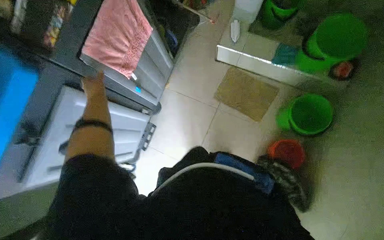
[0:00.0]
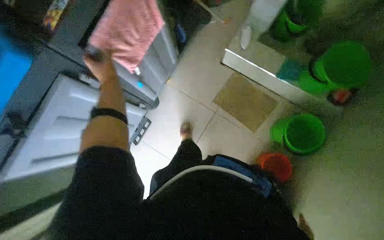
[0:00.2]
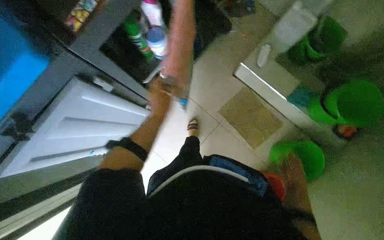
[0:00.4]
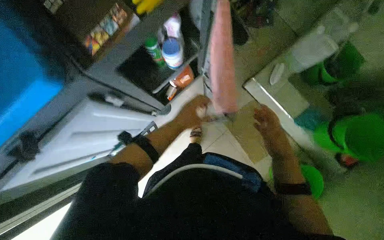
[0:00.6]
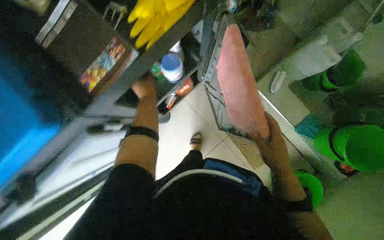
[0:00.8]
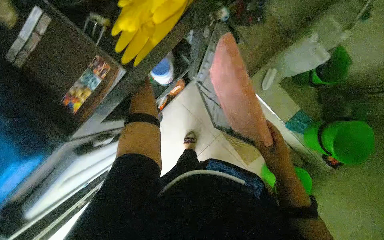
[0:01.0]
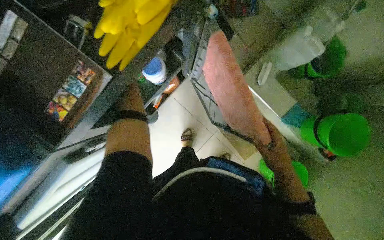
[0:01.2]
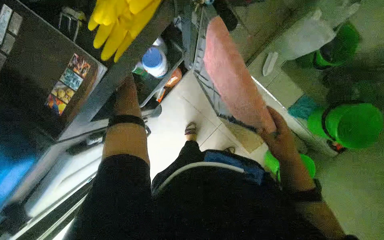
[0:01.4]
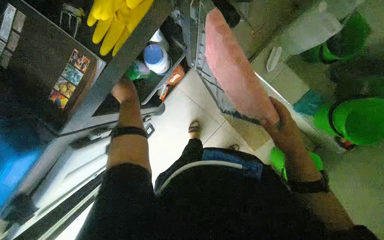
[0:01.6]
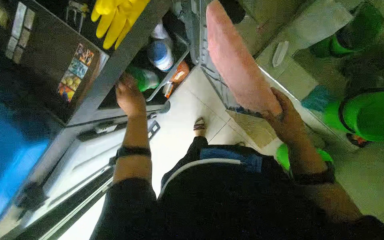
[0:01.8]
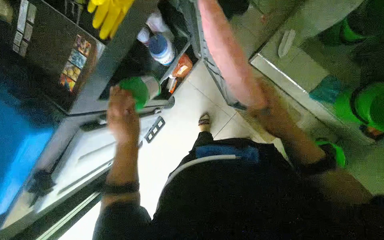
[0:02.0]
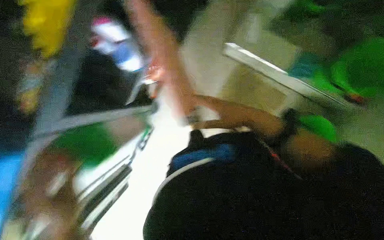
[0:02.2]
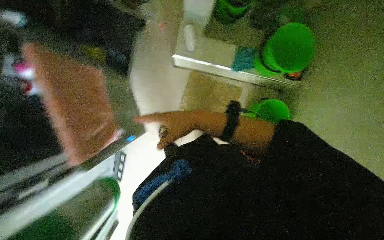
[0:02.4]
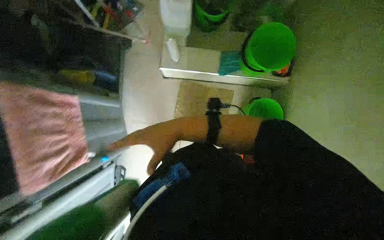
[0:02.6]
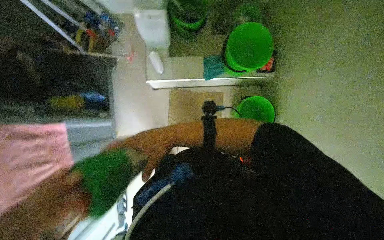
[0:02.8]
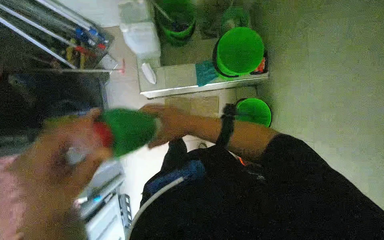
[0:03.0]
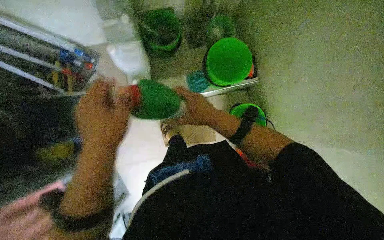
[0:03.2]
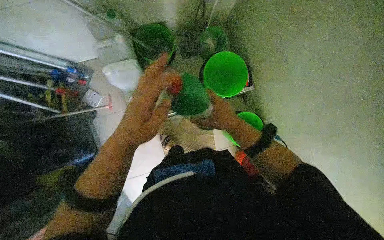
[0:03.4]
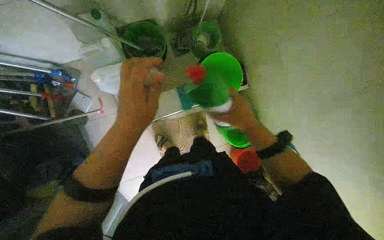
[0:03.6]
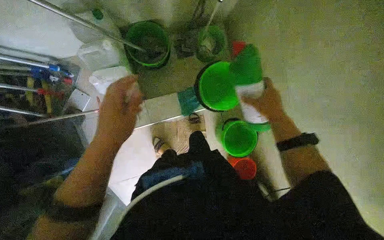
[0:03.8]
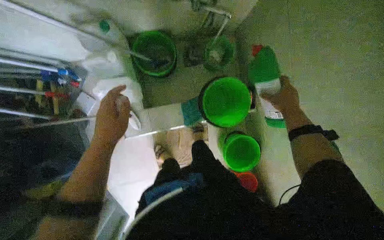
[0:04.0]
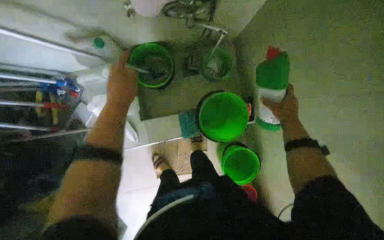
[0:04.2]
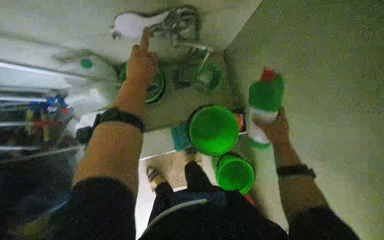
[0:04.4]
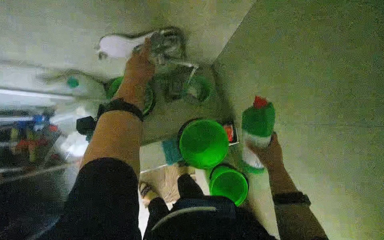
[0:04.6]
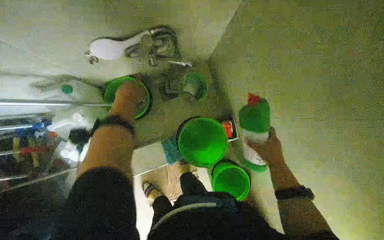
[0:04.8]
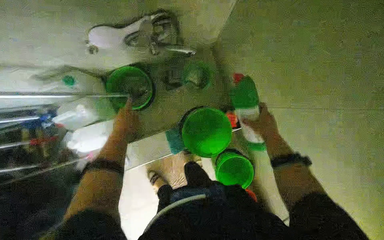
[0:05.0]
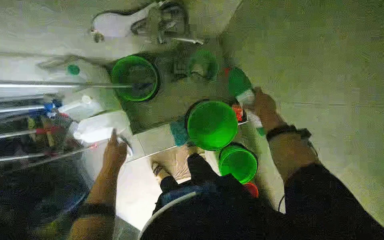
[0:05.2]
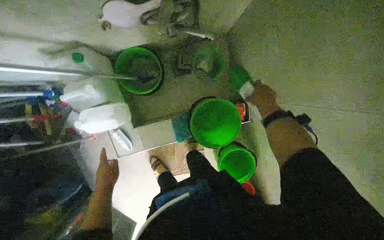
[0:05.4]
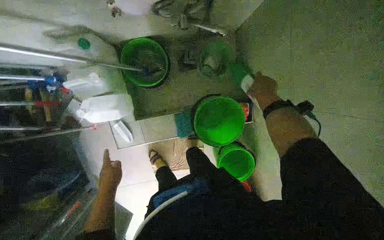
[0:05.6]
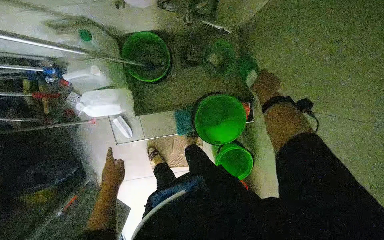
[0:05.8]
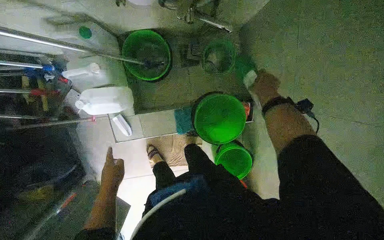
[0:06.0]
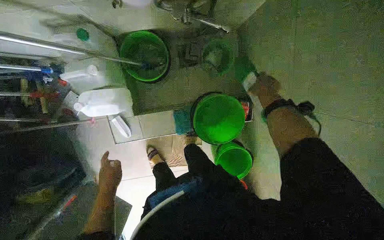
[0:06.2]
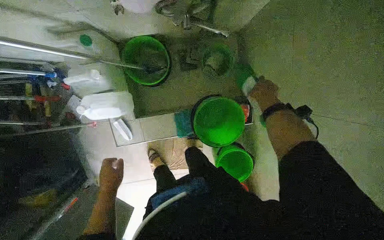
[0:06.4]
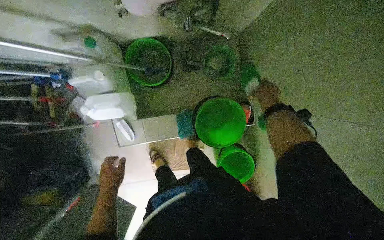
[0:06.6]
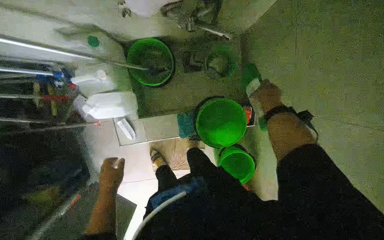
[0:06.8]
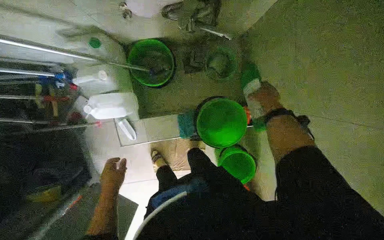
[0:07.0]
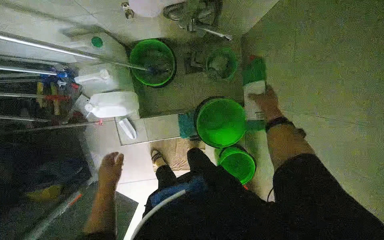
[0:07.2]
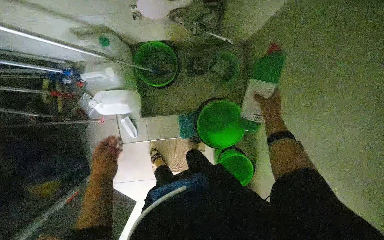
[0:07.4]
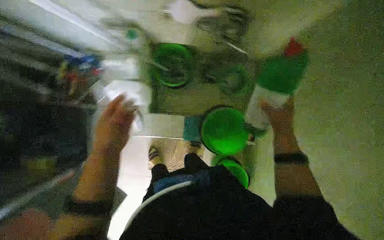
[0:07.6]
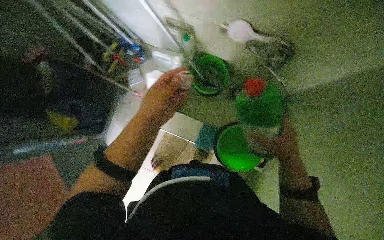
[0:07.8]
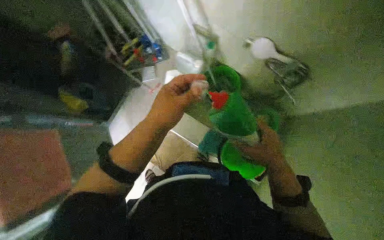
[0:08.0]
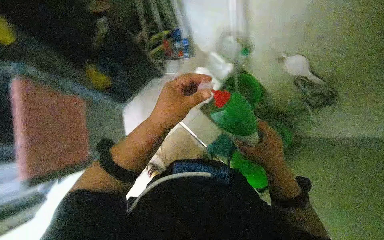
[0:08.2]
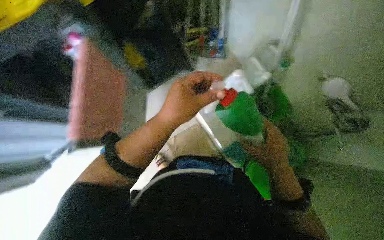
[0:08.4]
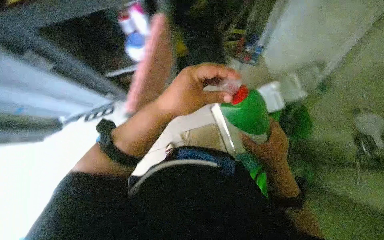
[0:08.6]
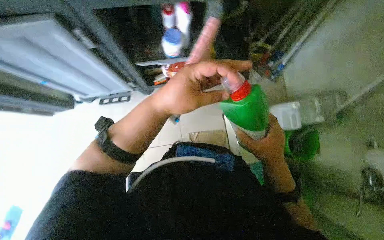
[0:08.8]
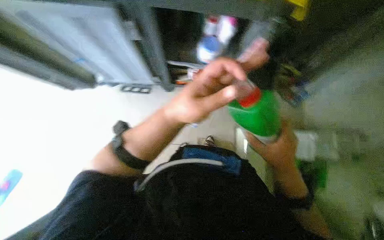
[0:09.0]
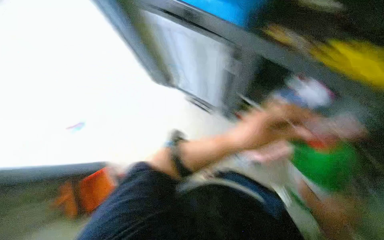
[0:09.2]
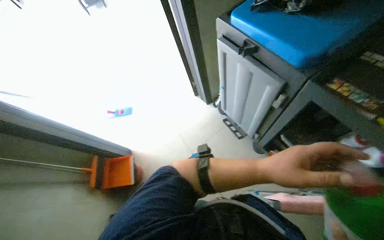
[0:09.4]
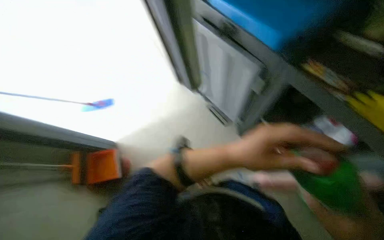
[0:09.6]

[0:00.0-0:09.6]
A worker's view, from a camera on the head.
Job: sweeping floor.
The whole recording: Sweeping room and placing cleaning equipment into bucket. The worker sweeps the room and places the cleaning equipment into the bucket.
0:00.0 to 0:01.6: The wearer moves some 40 cm. The view tilts about 15 degrees downward.
0:01.6 to 0:03.2: The scene turns some 60 degrees counterclockwise in the picture.
0:03.2 to 0:04.8: The camera is carried about 50 cm.
0:04.8 to 0:06.4: The left hand shifts approximately 40 cm down the picture, while the right hand is displaced up the picture by roughly 20 cm.
0:06.4 to 0:08.0: The wearer looks some 15 degrees further upward. Everything in view rotates roughly 45 degrees clockwise.
0:08.0 to 0:09.6: The wearer looks roughly 70 degrees further to the left.

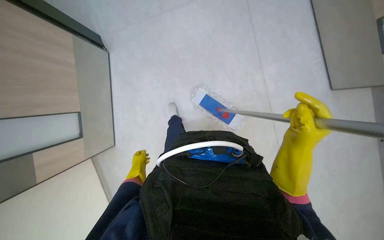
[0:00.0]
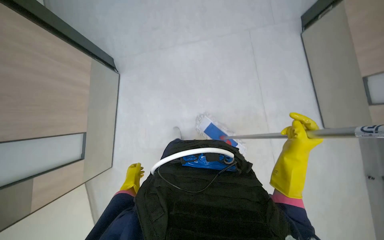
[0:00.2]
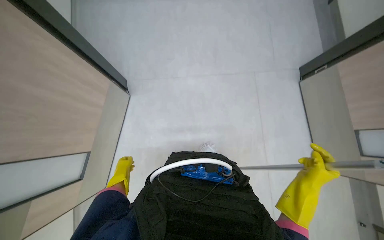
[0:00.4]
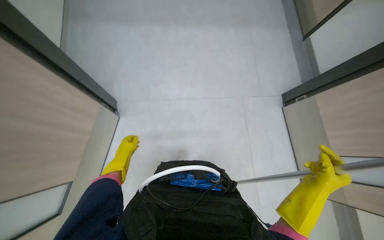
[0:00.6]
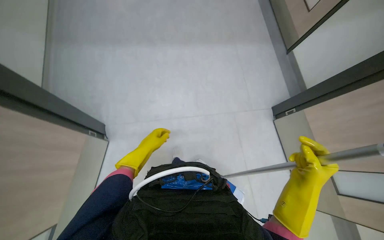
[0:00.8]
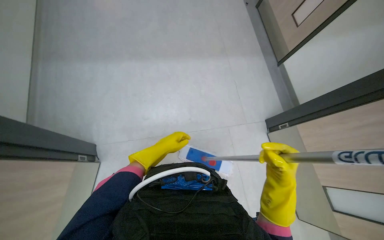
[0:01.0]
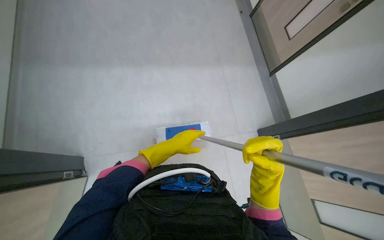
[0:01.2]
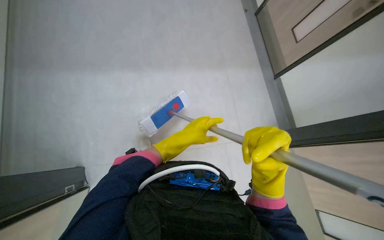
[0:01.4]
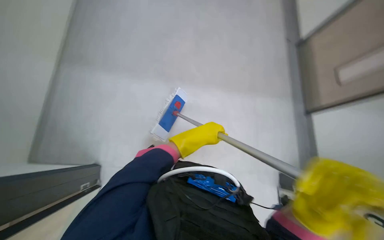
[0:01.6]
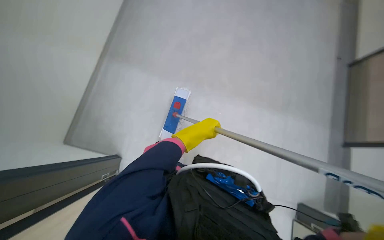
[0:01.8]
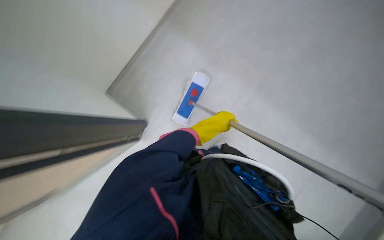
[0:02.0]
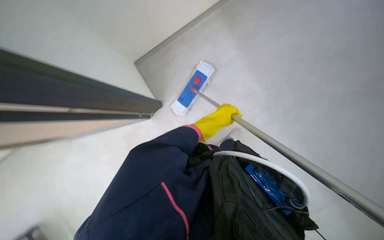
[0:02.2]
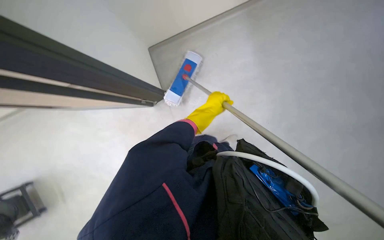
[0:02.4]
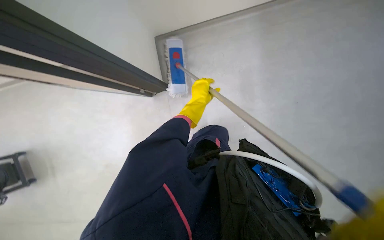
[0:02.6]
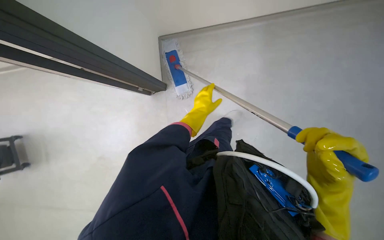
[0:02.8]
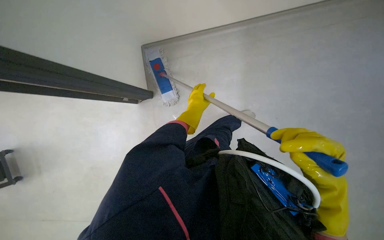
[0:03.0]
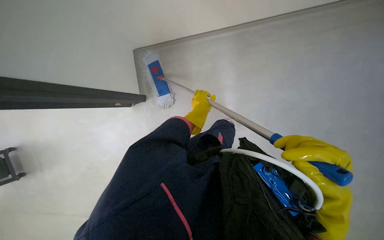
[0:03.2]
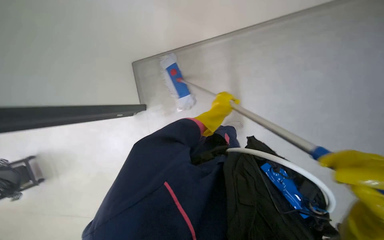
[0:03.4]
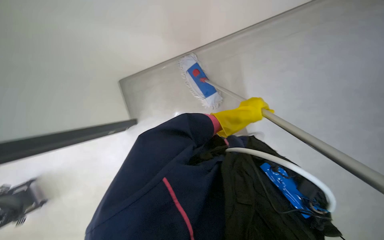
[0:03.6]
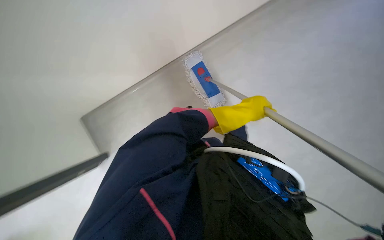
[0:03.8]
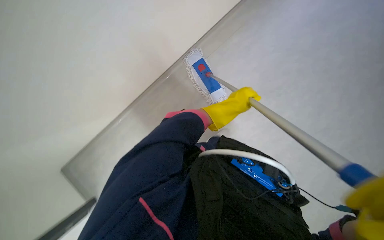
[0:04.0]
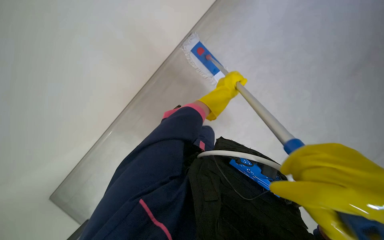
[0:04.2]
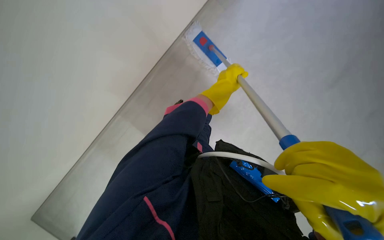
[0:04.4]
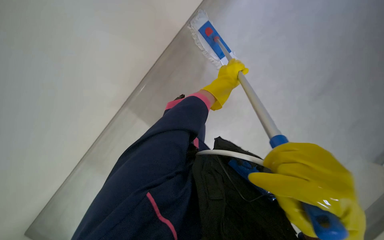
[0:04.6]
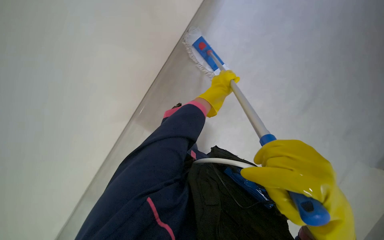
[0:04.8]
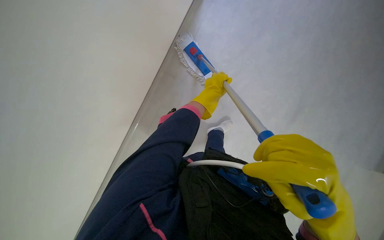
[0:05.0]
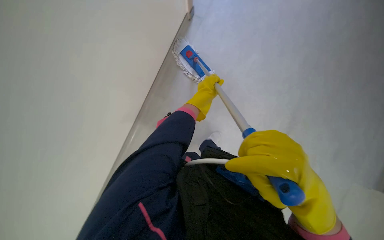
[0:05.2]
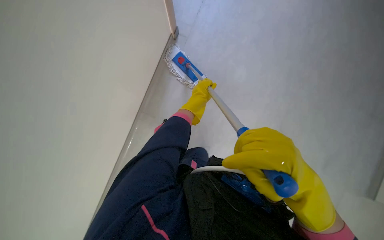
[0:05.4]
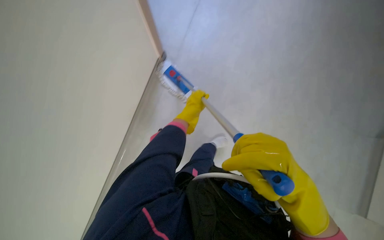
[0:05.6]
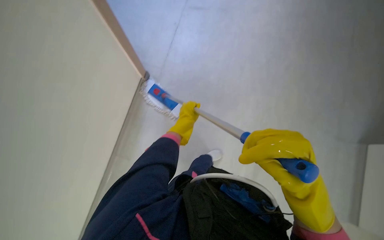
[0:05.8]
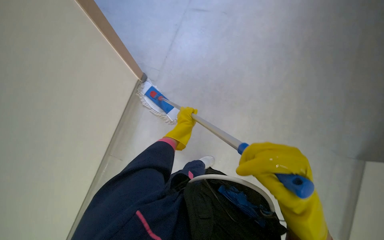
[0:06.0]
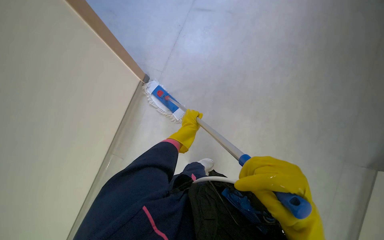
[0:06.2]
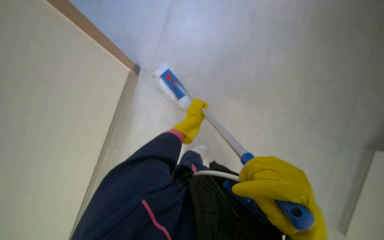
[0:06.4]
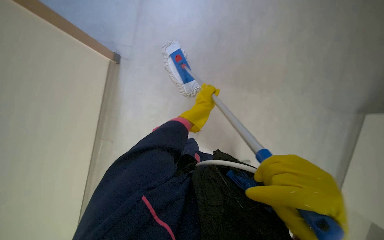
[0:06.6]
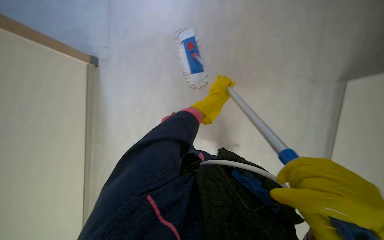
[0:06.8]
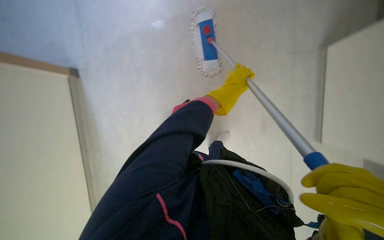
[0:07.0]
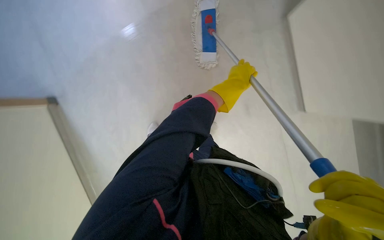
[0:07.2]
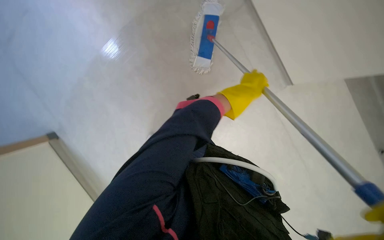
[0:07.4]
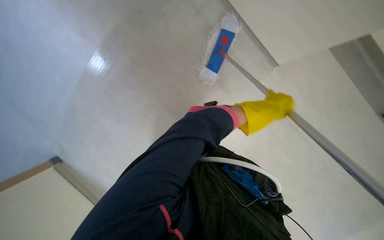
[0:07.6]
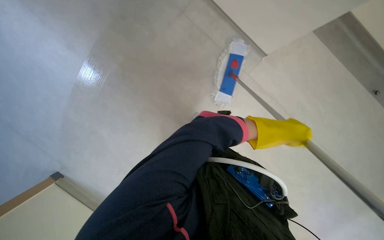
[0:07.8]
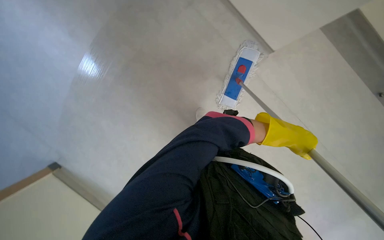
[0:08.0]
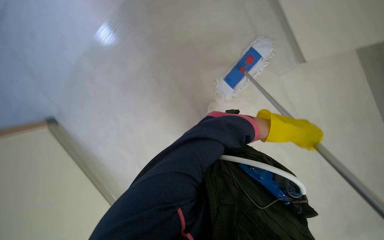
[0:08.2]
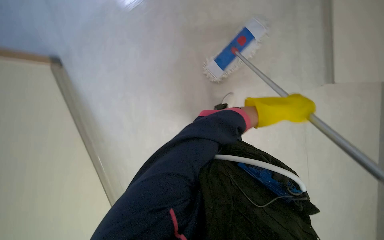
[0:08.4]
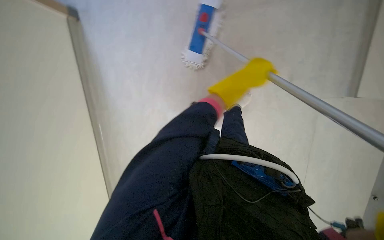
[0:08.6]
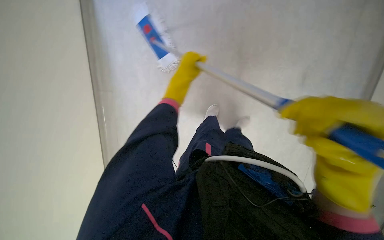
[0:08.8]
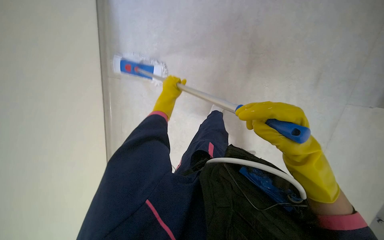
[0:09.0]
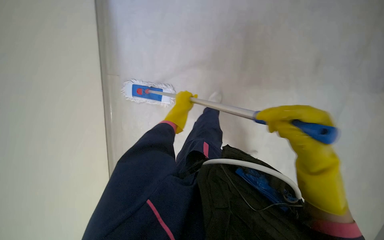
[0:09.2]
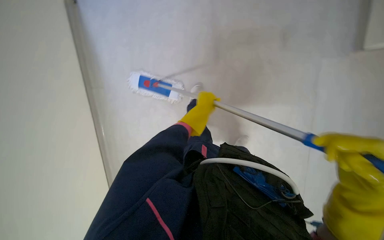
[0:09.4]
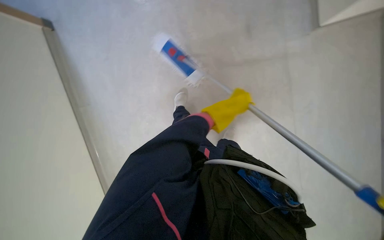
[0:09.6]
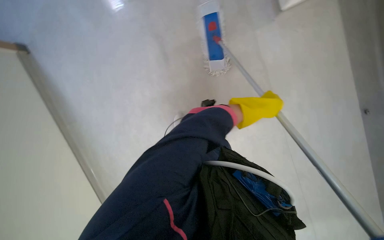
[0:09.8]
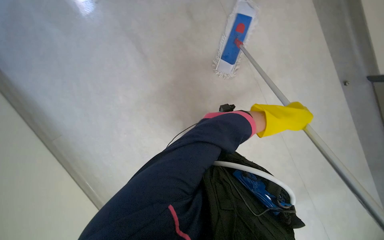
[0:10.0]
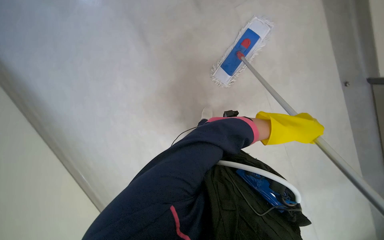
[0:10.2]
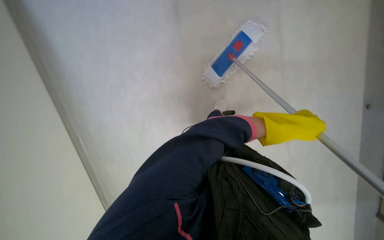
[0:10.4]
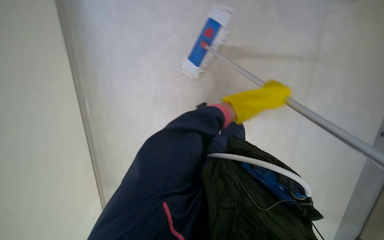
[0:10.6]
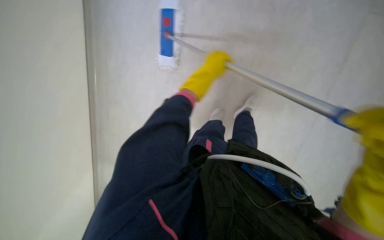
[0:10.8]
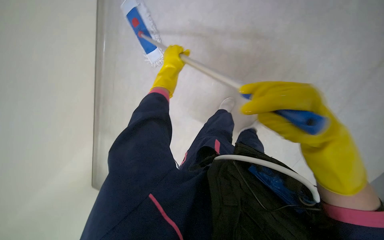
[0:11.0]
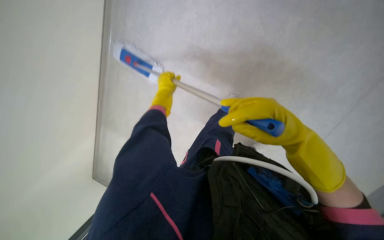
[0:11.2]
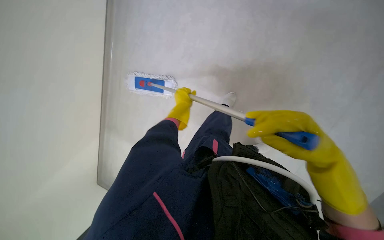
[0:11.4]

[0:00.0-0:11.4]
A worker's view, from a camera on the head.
Job: mopping floor.
The whole recording: Mopping floor with flat mop. The worker mops the floor using a flat mop and a cleaning cart.
0:00.0 to 0:01.4: The camera pitches upward, by some 40 degrees.
0:01.4 to 0:02.8: The scene turns about 30 degrees clockwise in the picture.
0:02.8 to 0:04.2: The left hand goes some 10 cm to the right.
0:05.6 to 0:07.2: The view tilts some 15 degrees downward.
0:08.6 to 0:10.0: The left hand is displaced nearer to the camera and down the picture by roughly 30 cm, and travels to the left and back again, about 20 cm each way.
